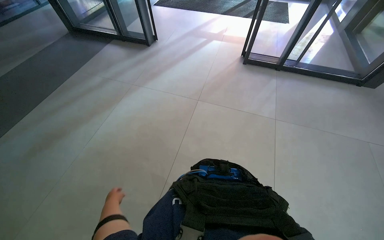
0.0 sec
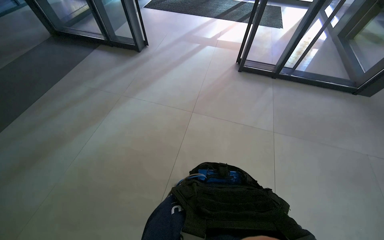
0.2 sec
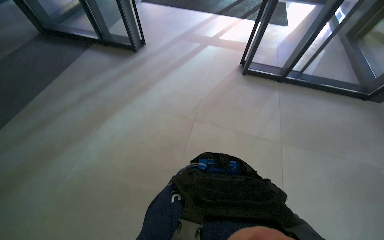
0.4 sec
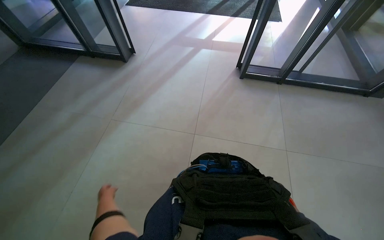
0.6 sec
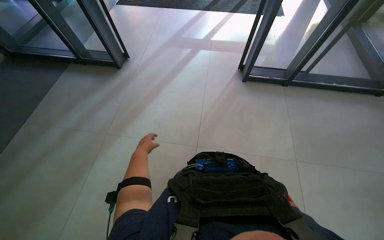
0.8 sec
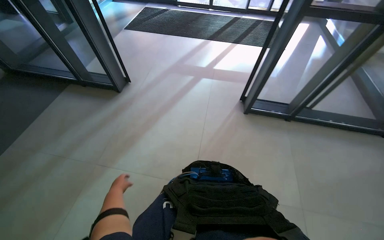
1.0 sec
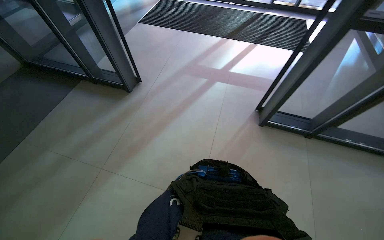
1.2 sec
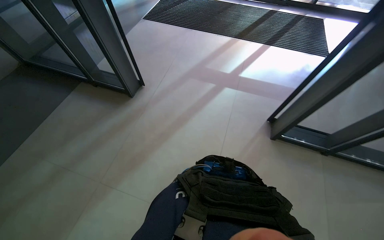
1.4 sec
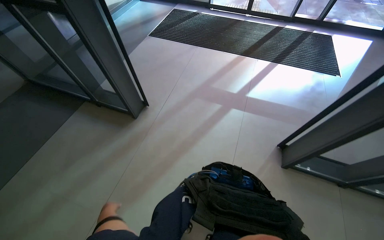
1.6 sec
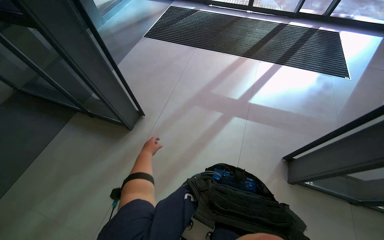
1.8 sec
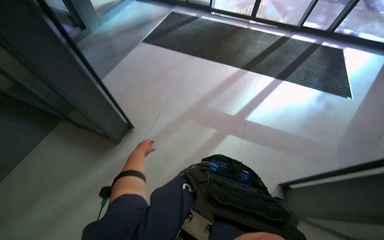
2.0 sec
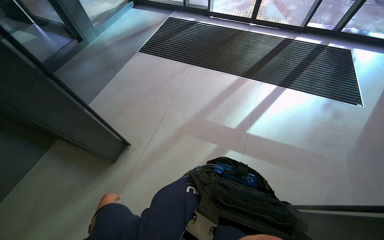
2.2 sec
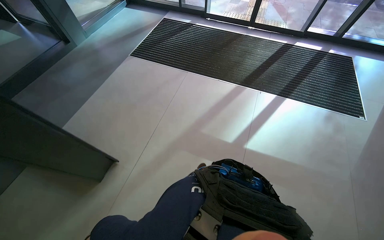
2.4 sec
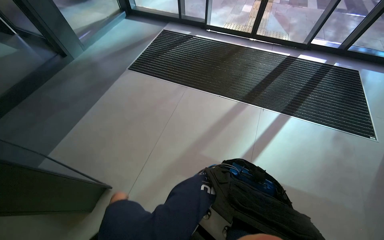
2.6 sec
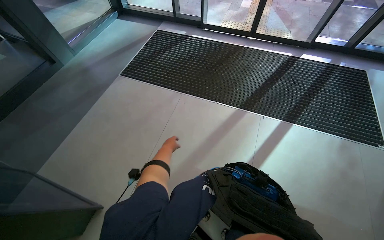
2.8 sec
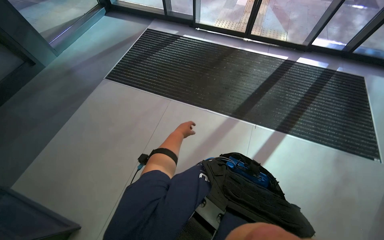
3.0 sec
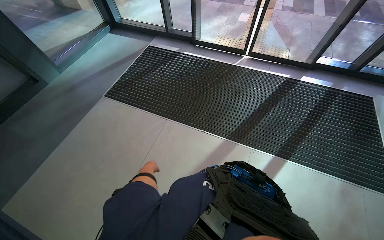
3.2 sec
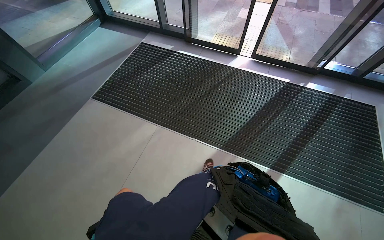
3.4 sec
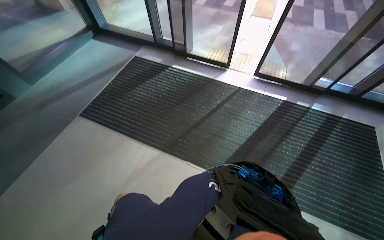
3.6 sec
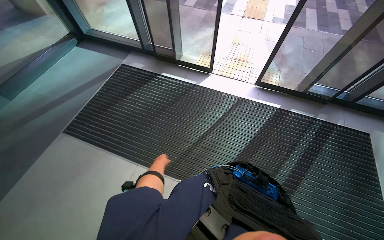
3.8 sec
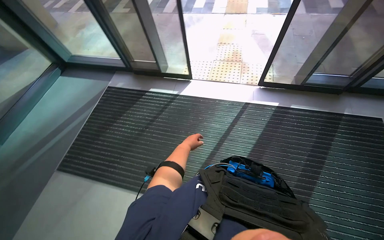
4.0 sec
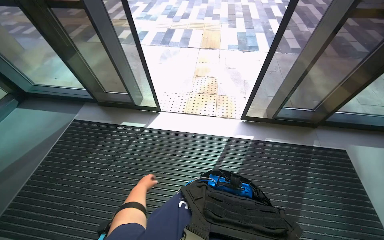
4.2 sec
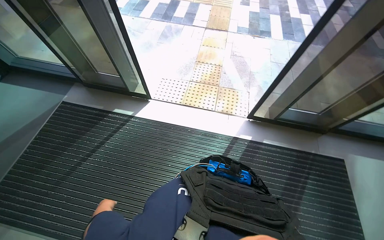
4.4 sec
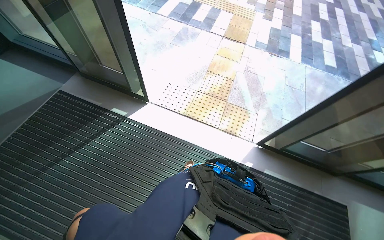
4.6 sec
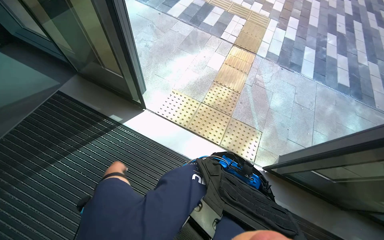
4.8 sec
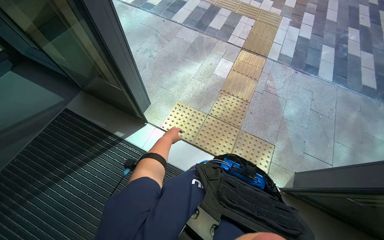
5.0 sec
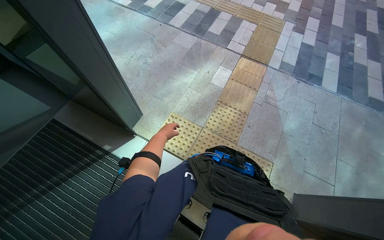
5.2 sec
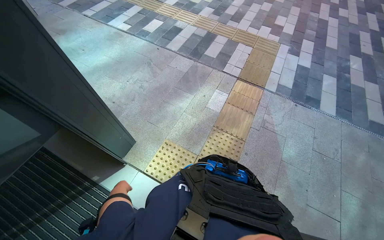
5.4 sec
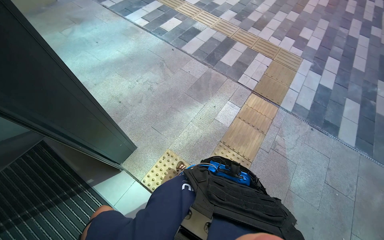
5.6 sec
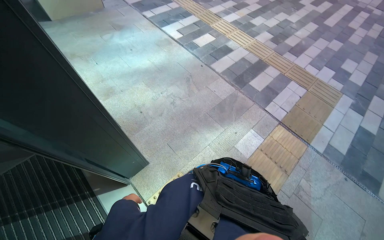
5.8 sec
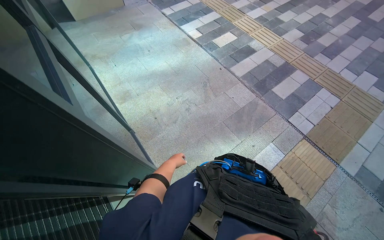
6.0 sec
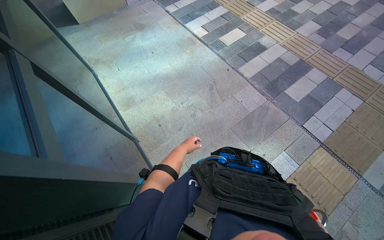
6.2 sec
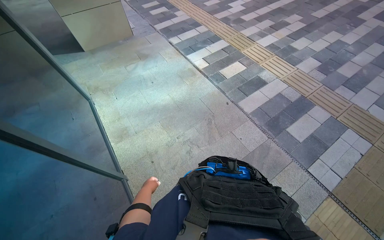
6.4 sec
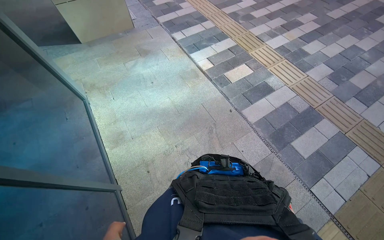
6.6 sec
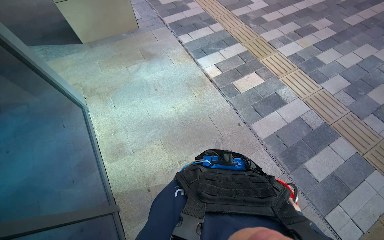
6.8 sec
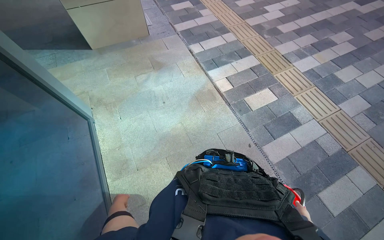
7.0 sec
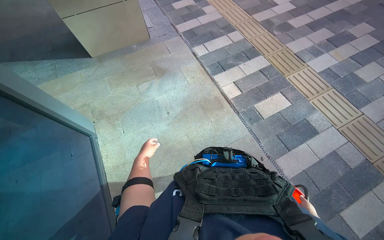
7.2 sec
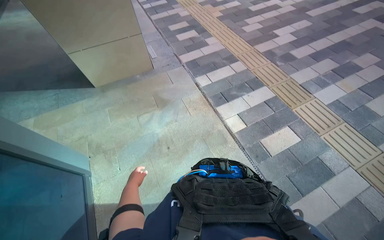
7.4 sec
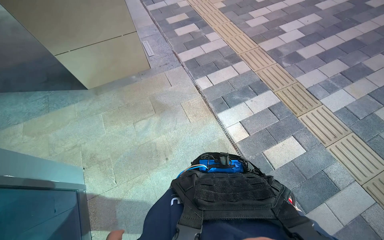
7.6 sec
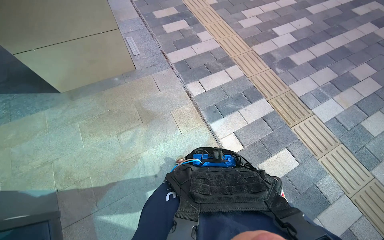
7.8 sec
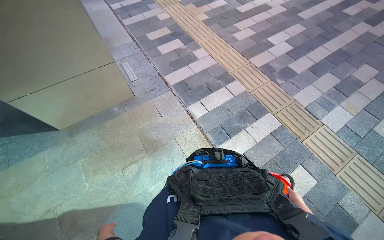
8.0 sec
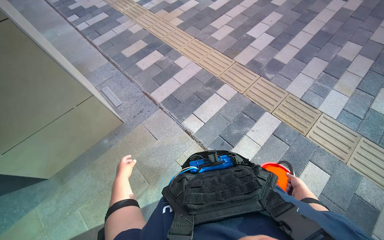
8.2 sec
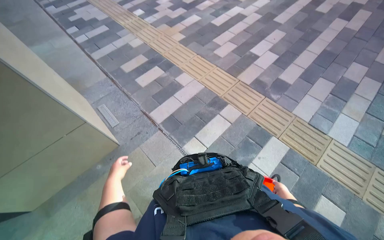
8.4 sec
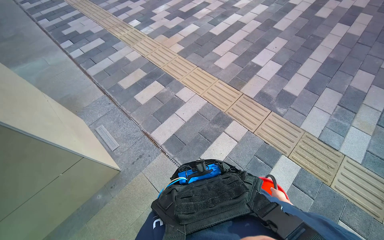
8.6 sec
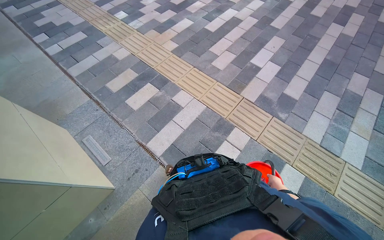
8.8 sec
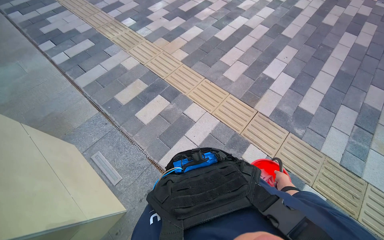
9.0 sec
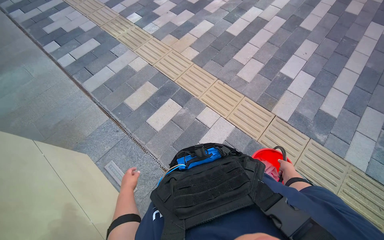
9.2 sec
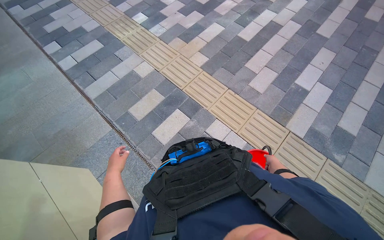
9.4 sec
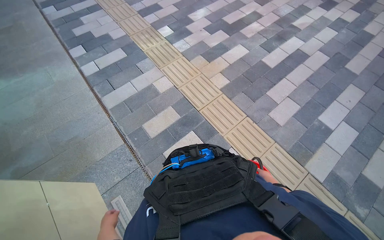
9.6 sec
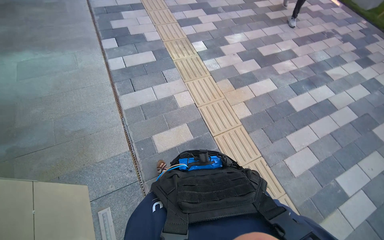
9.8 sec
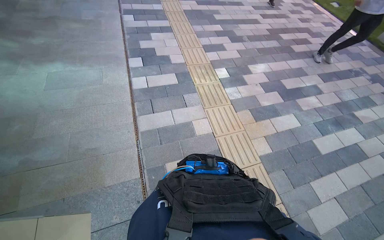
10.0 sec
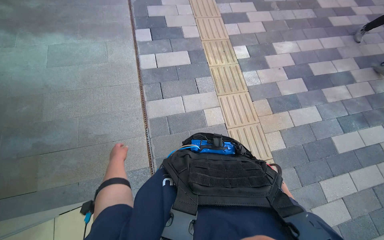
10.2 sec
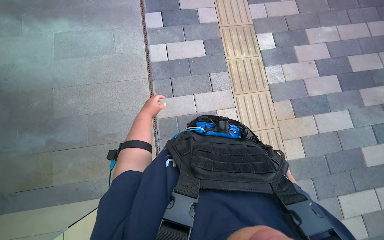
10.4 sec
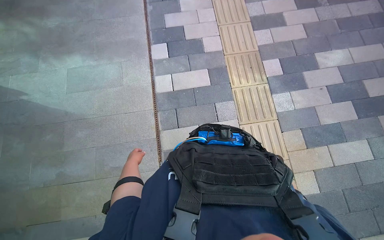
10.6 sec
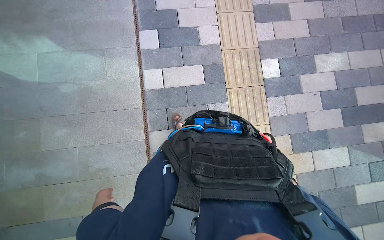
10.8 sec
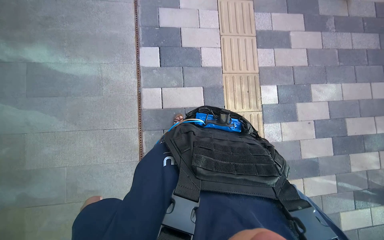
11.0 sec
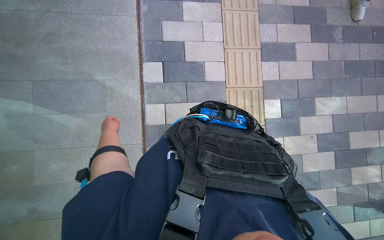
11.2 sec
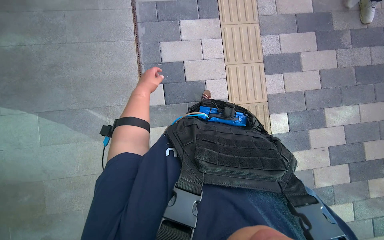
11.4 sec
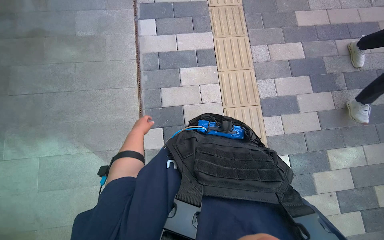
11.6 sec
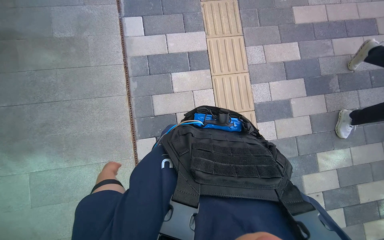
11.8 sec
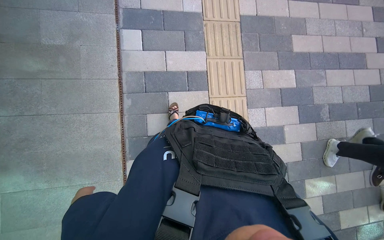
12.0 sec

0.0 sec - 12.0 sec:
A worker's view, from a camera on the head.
Job: preparing cleaning supplies.
The whole recording: Walking with cleaning supplies. The worker walks through the building carrying a red bucket of cleaning supplies.
0.0 sec - 1.6 sec: The wearer moves about 1.5 m.
1.6 sec - 3.0 sec: The head travels roughly 1.5 m.
3.0 sec - 4.4 sec: The wearer moves roughly 1.5 m.
7.6 sec - 9.0 sec: The wearer moves about 1.5 m. The head turns to the right by roughly 25 degrees.
9.0 sec - 10.4 sec: The head travels some 1.5 m. The wearer looks approximately 40 degrees further to the left. The view tips downward by approximately 15 degrees.
10.4 sec - 12.0 sec: The wearer moves approximately 2 m.

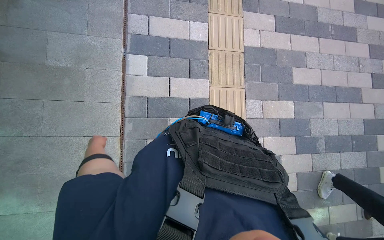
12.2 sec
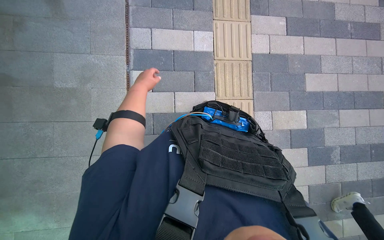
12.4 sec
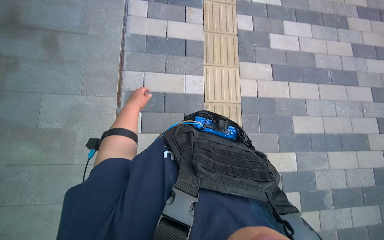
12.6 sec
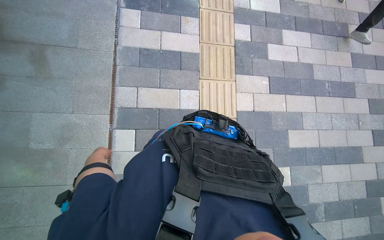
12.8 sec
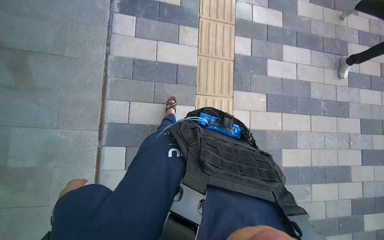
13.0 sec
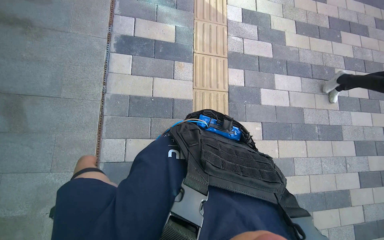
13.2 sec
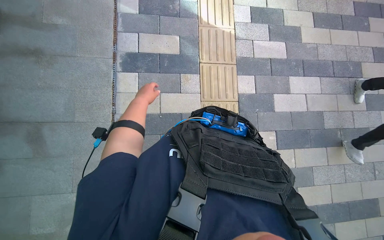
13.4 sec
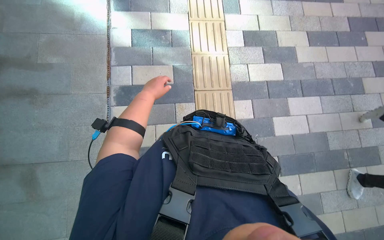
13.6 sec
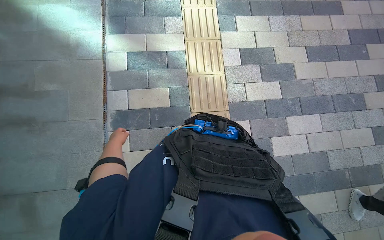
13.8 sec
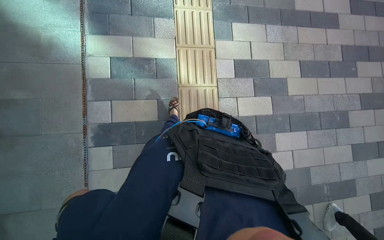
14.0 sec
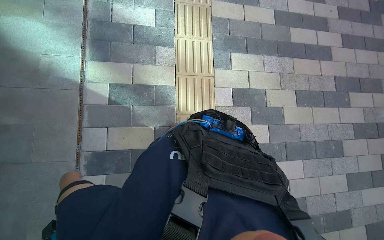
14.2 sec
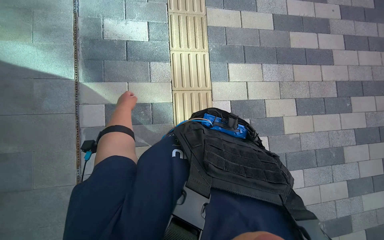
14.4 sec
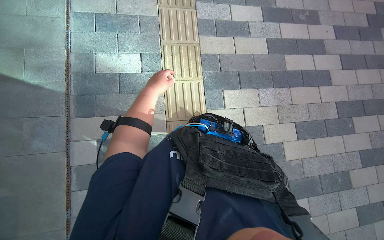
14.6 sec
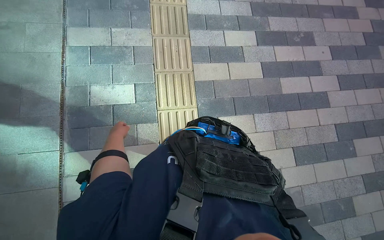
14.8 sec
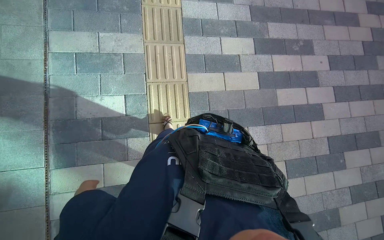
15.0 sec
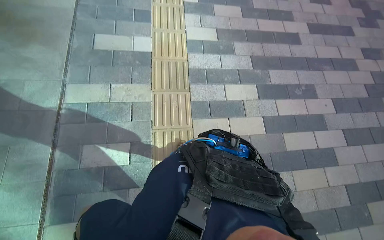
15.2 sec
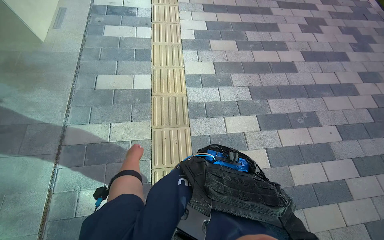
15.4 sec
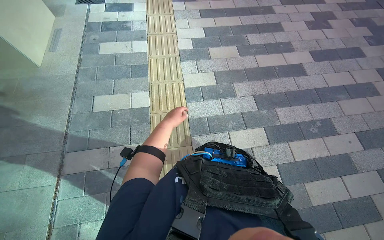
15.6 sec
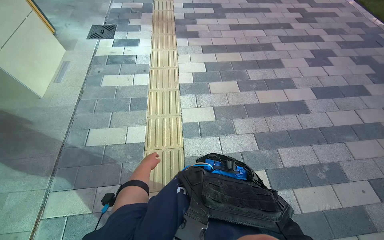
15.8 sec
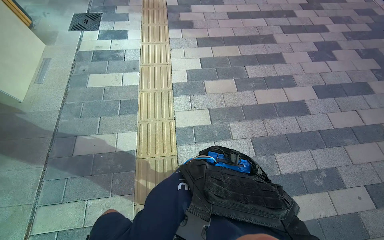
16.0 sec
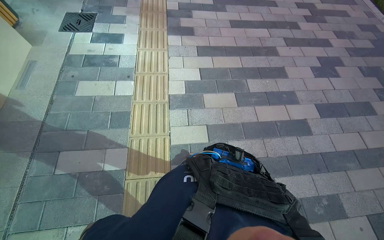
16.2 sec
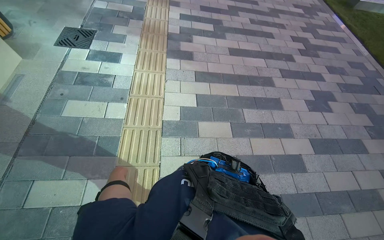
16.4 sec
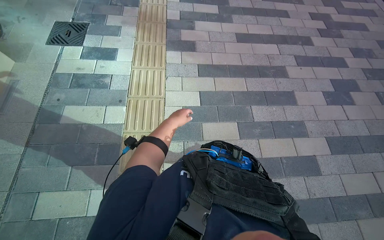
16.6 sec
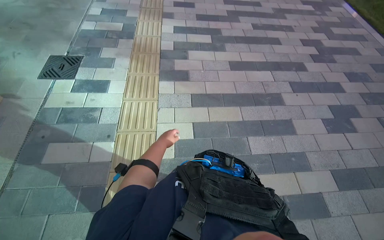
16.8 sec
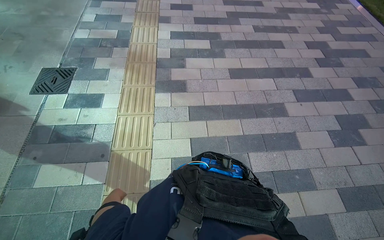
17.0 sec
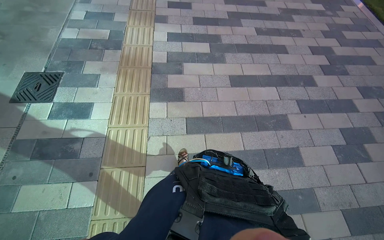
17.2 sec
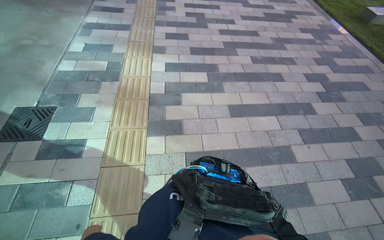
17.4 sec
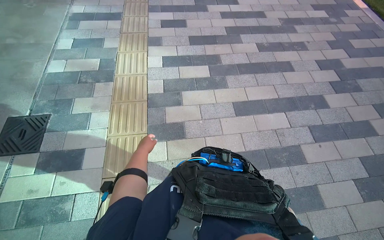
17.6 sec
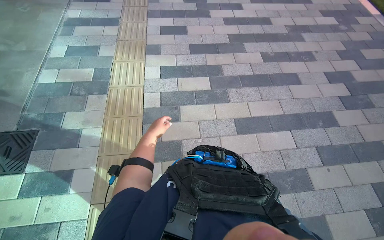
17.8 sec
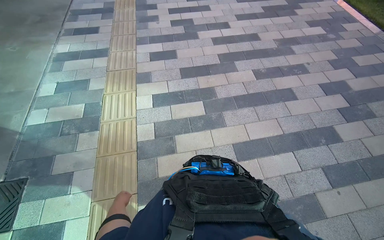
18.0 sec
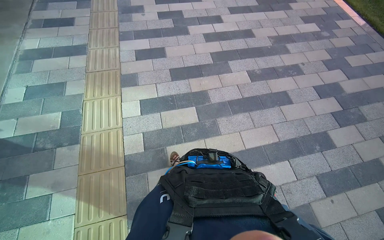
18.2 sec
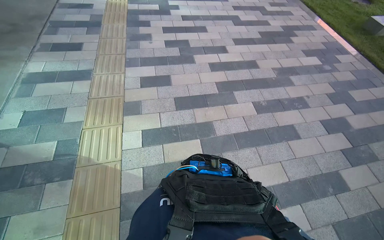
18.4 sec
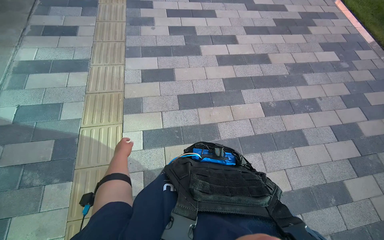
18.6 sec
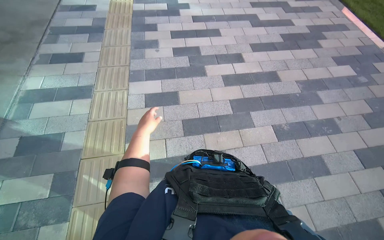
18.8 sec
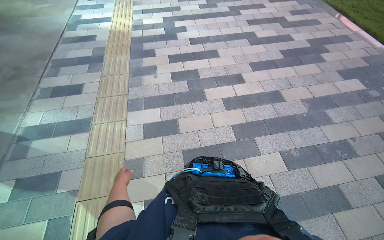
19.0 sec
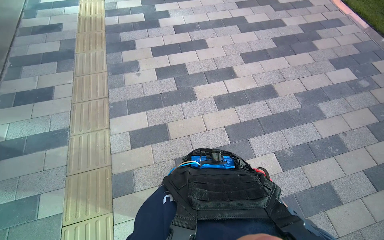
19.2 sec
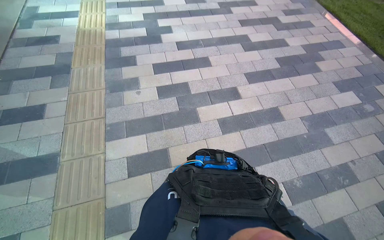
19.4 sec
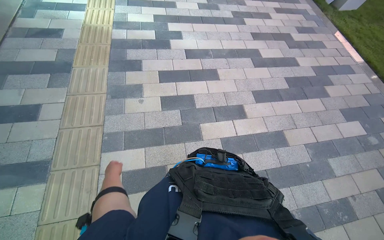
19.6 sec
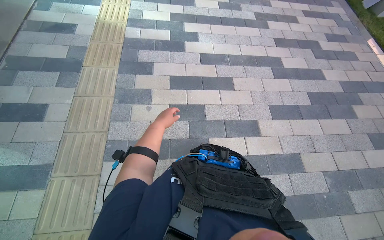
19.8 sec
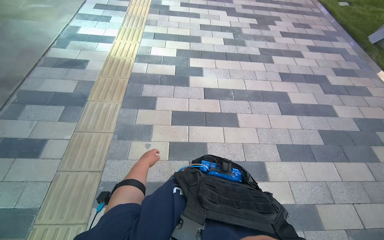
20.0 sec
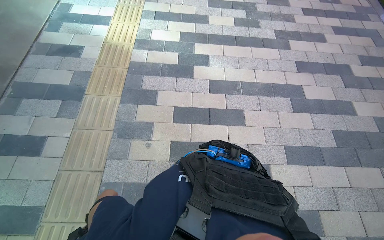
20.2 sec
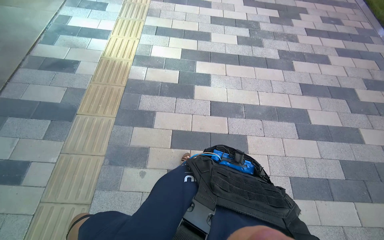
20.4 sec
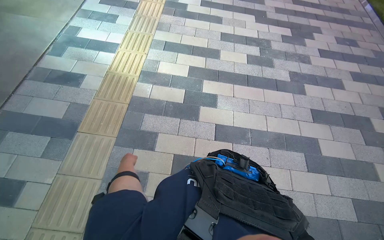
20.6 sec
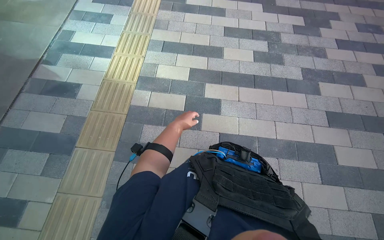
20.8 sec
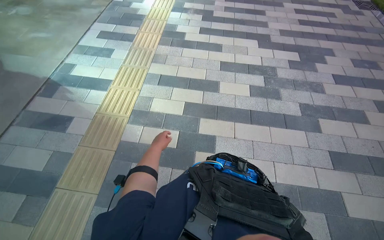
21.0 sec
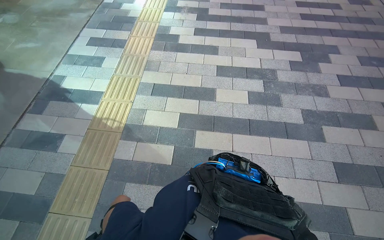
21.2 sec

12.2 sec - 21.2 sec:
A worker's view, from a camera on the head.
Job: preparing cleaning supplies.
The whole recording: Walking with cleaning supplies. The worker walks through the building carrying a red bucket of cleaning supplies.
12.2 sec - 13.8 sec: The head travels roughly 2 m.
13.8 sec - 15.2 sec: The camera is carried about 1.5 m.
15.2 sec - 16.6 sec: The head travels approximately 1.5 m.
16.6 sec - 18.2 sec: The wearer moves approximately 2 m.
18.2 sec - 19.8 sec: The head travels roughly 2 m.
19.8 sec - 21.2 sec: The wearer moves roughly 1.5 m.
